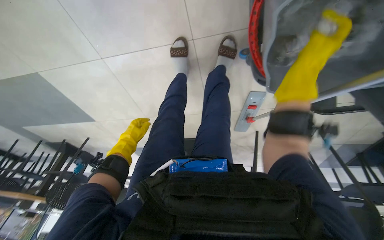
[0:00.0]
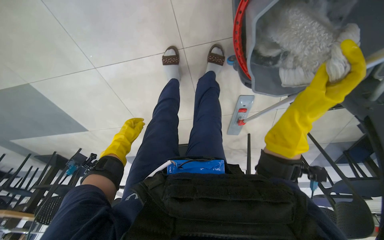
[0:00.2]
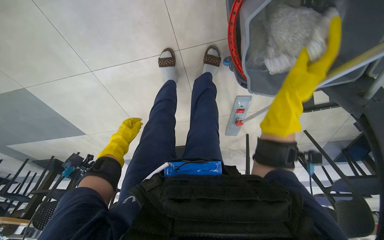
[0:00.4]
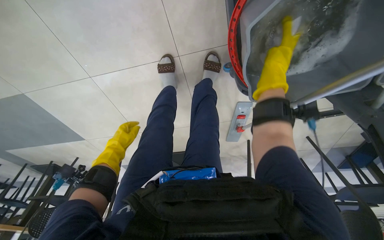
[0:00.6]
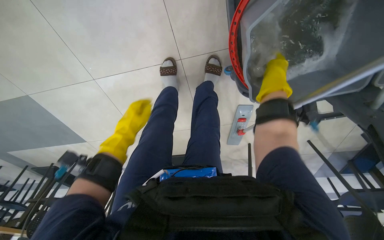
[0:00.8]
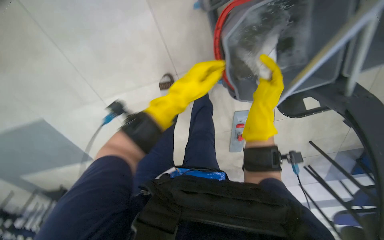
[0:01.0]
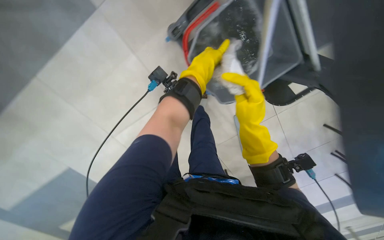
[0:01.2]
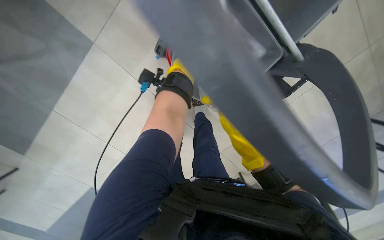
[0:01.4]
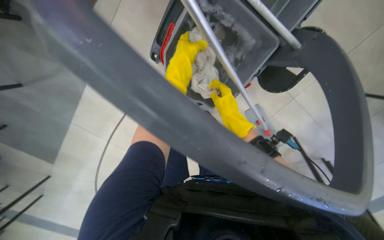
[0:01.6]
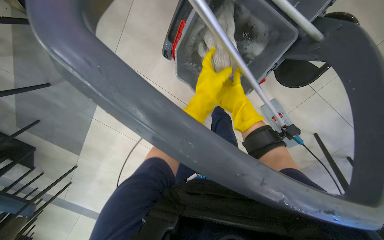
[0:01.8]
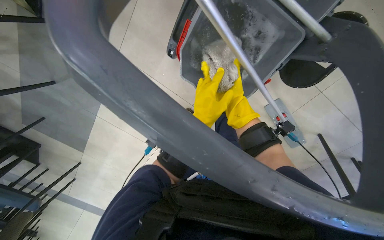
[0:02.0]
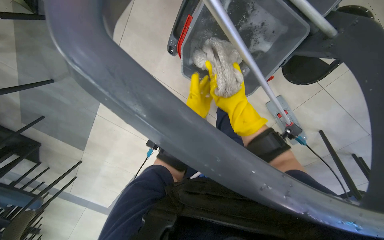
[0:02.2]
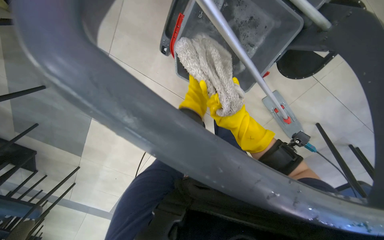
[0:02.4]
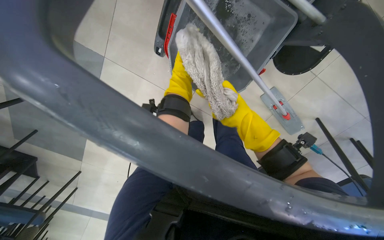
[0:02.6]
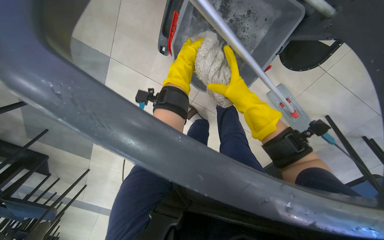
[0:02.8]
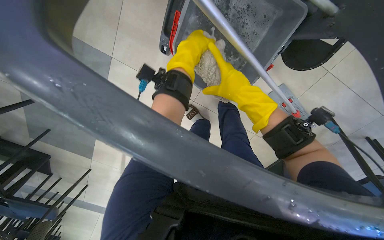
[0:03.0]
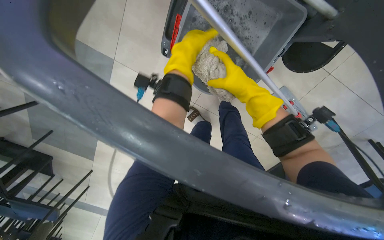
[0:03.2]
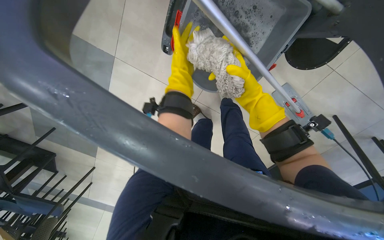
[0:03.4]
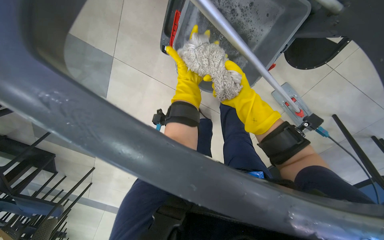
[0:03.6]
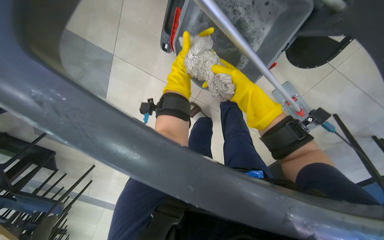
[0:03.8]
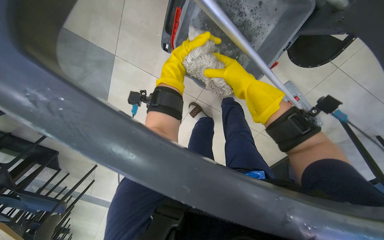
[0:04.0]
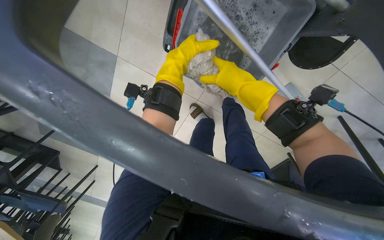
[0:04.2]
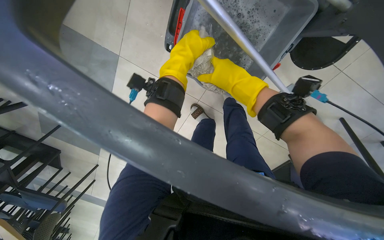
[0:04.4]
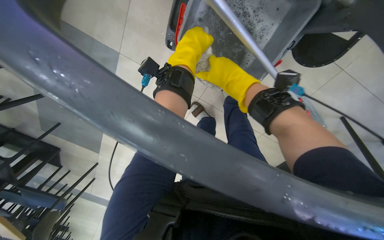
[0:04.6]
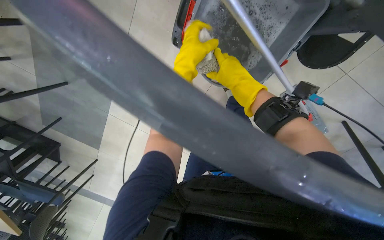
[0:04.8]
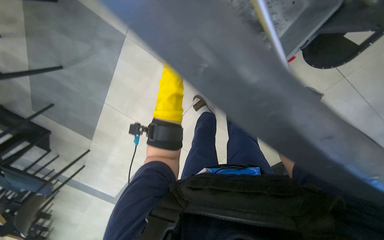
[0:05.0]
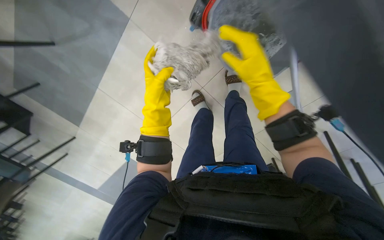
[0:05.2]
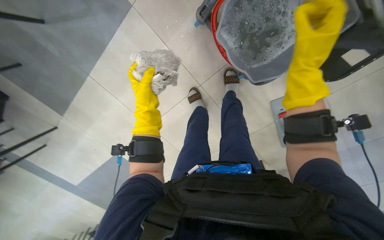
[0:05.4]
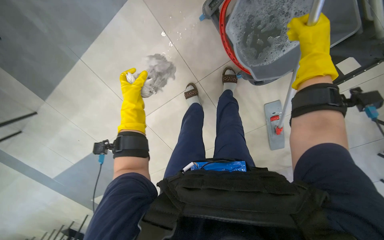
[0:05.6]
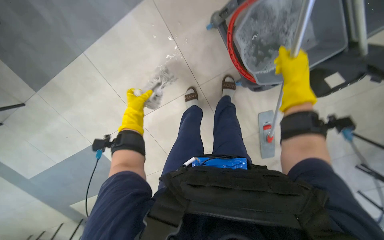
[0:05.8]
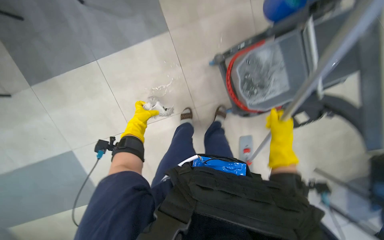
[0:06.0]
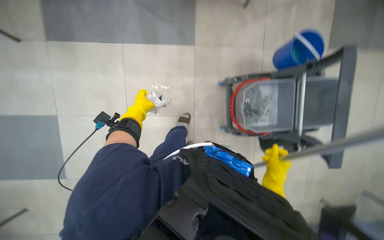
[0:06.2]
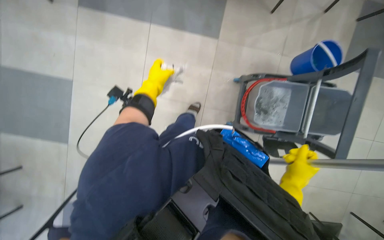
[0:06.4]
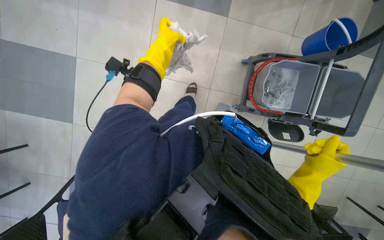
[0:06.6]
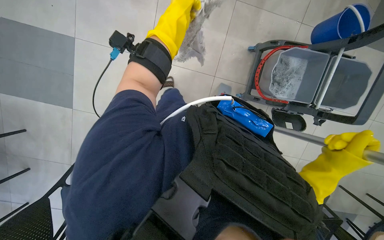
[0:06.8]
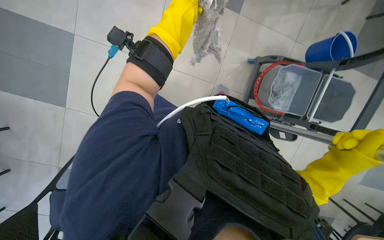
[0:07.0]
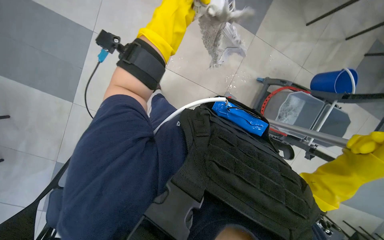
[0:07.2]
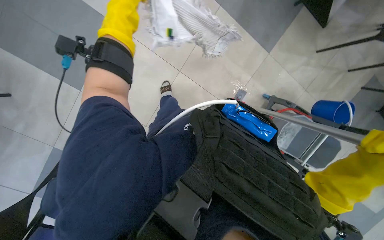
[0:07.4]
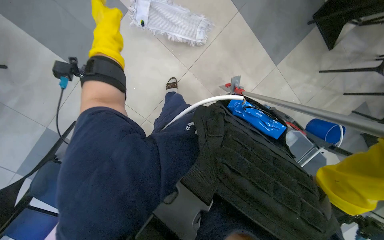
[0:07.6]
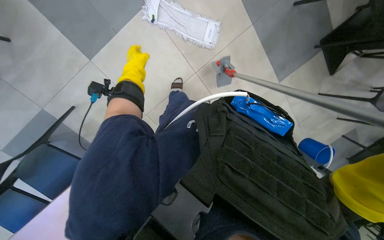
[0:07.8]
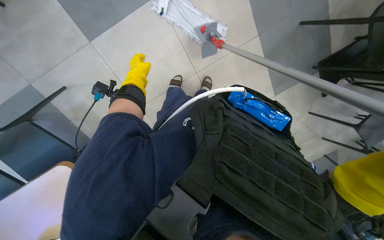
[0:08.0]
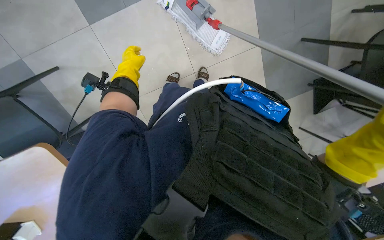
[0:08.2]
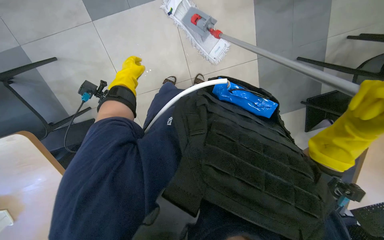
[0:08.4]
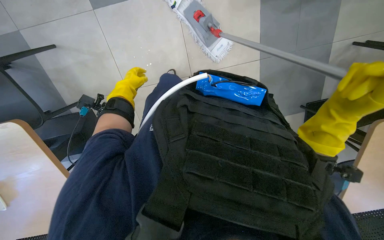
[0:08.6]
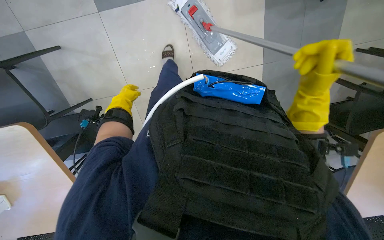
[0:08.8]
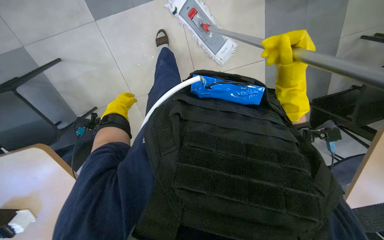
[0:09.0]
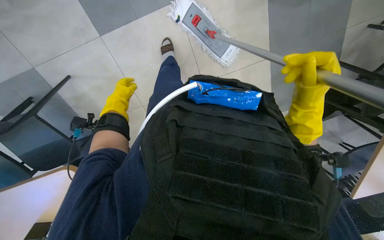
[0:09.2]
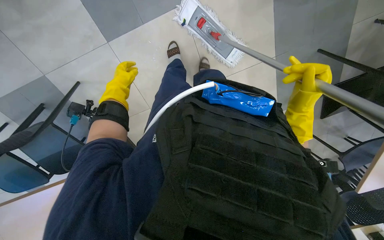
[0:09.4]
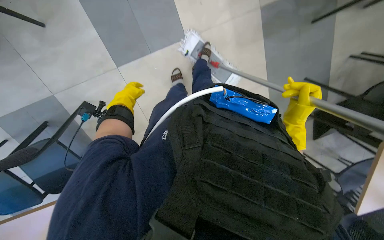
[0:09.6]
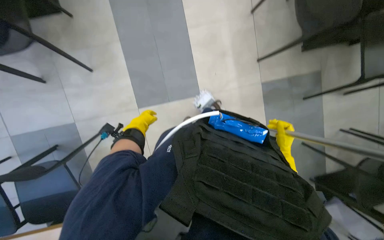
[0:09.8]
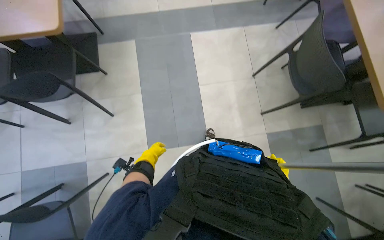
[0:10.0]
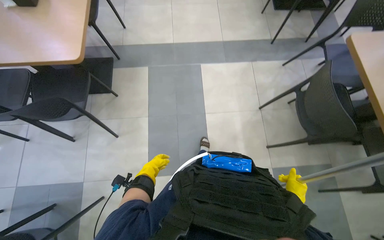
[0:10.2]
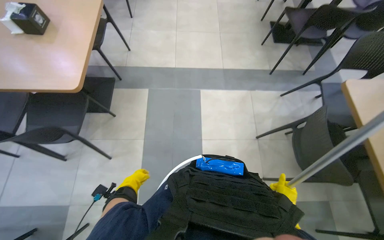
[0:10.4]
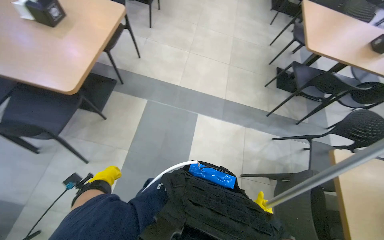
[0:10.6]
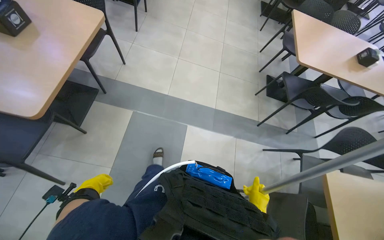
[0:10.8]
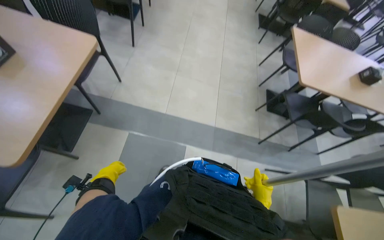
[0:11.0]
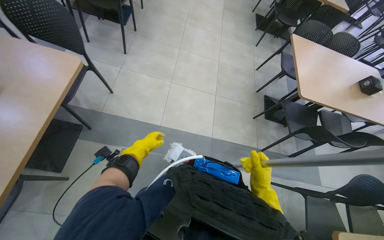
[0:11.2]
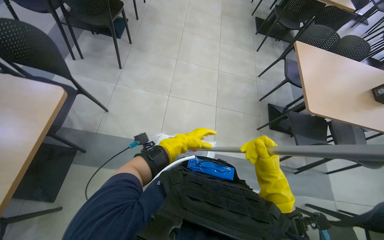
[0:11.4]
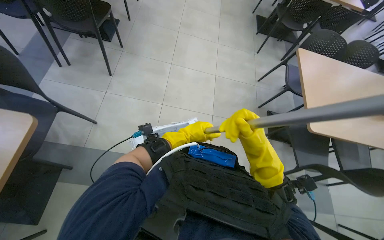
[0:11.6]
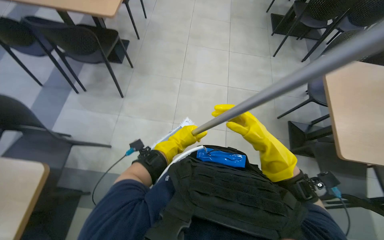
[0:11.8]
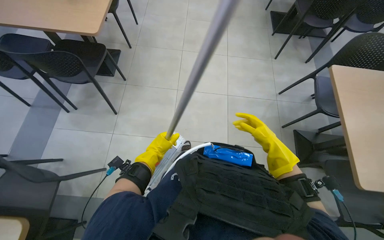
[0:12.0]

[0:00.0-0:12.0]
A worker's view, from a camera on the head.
Job: mopping floor.
The whole recording: Mopping the floor. The worker mops the floor with a mop, periodically dipping it into a bucket on a cleaning cart.
0:00.0 to 0:01.6: The wearer looks approximately 25 degrees further upward. The scene rotates counterclockwise by roughly 35 degrees.
0:03.0 to 0:04.4: The left hand reaches about 10 cm farther from the camera, then returns; the right hand reaches roughly 20 cm farther from the camera, then returns.
0:04.4 to 0:06.0: The view pans to the right by about 25 degrees. The scene turns some 30 degrees clockwise in the picture.
0:06.0 to 0:07.6: The scene rotates clockwise by roughly 50 degrees.
0:09.0 to 0:10.4: The wearer looks some 50 degrees further upward.
0:10.4 to 0:12.0: The head travels some 1 m.

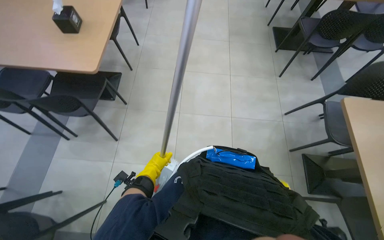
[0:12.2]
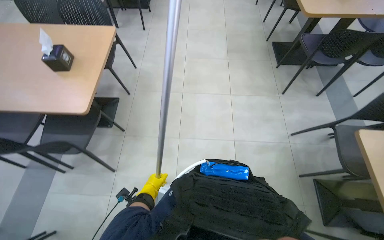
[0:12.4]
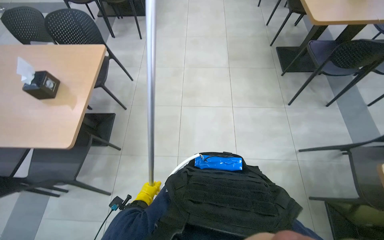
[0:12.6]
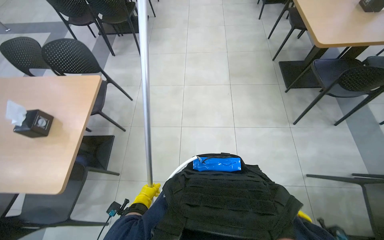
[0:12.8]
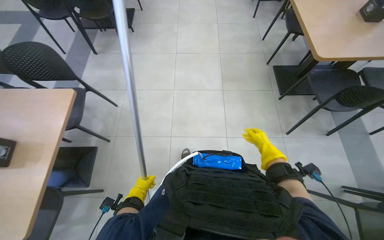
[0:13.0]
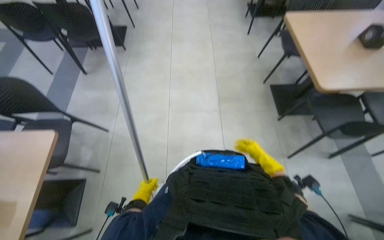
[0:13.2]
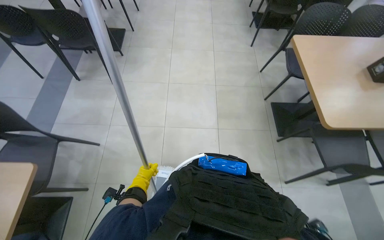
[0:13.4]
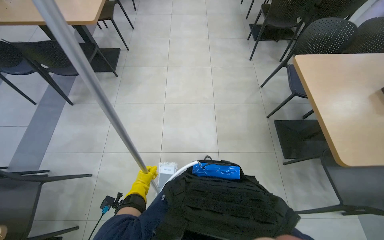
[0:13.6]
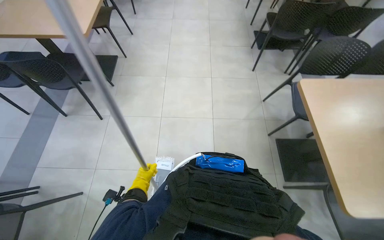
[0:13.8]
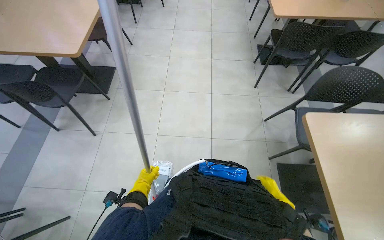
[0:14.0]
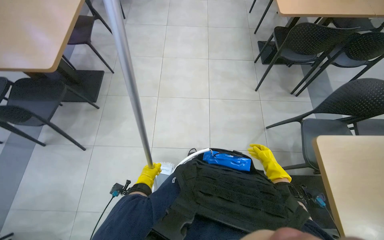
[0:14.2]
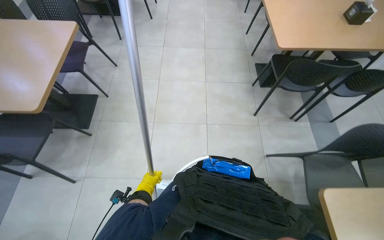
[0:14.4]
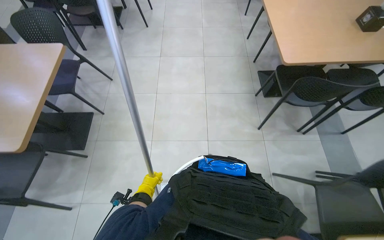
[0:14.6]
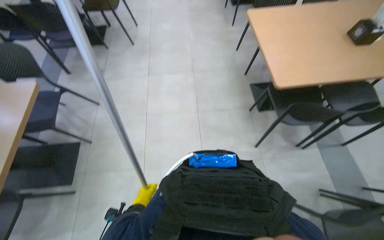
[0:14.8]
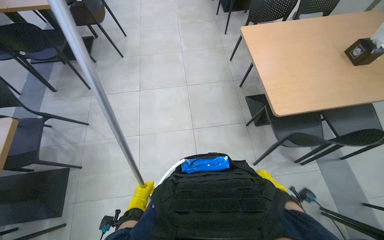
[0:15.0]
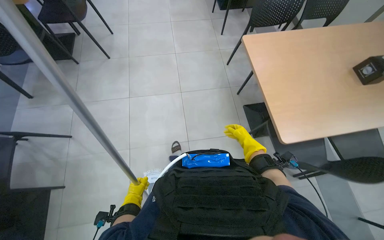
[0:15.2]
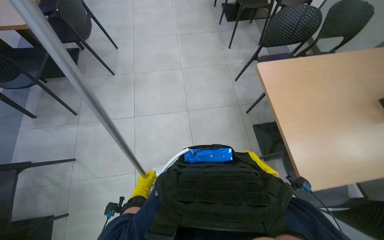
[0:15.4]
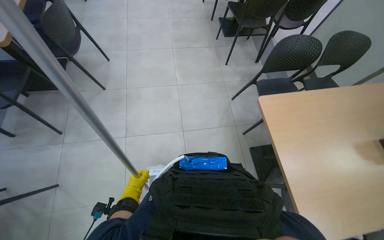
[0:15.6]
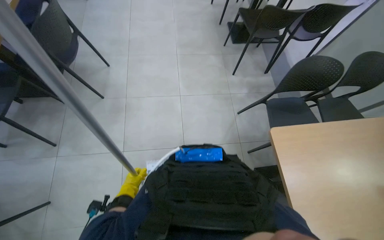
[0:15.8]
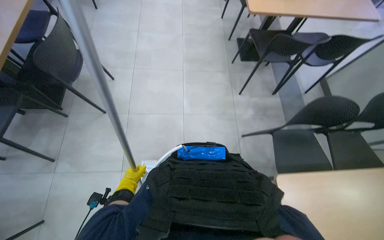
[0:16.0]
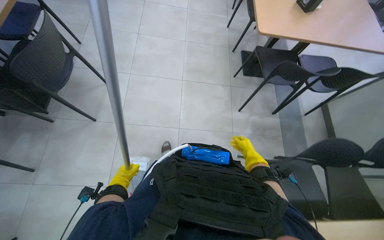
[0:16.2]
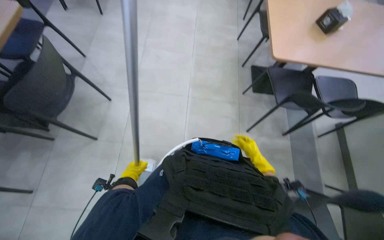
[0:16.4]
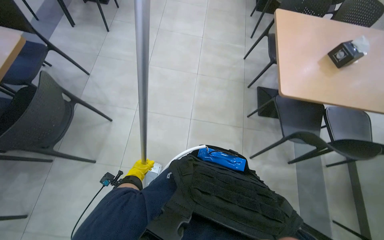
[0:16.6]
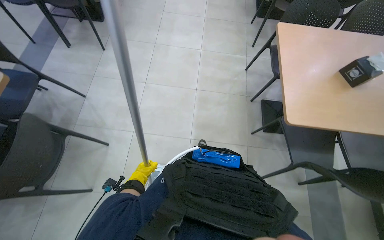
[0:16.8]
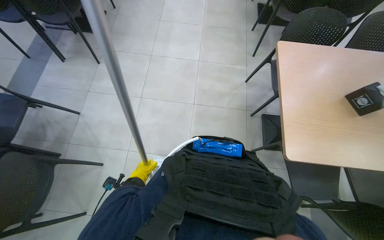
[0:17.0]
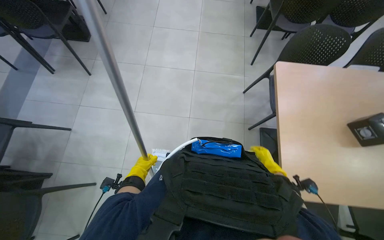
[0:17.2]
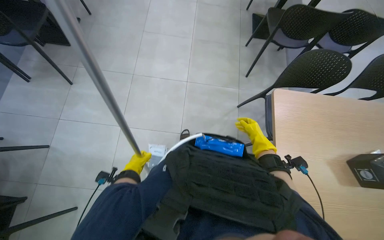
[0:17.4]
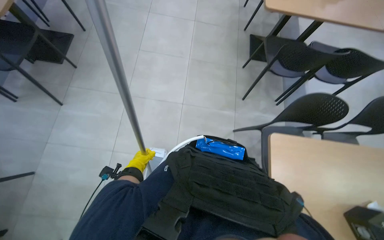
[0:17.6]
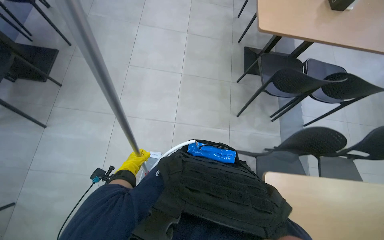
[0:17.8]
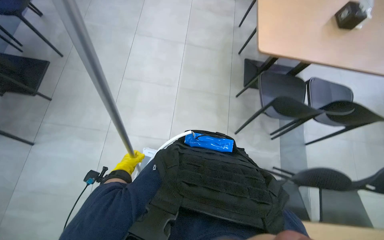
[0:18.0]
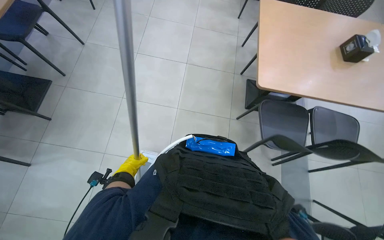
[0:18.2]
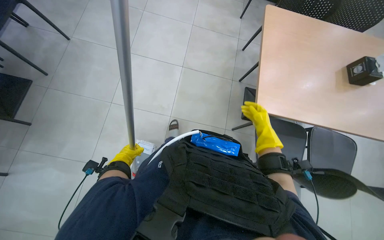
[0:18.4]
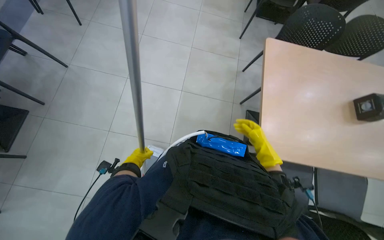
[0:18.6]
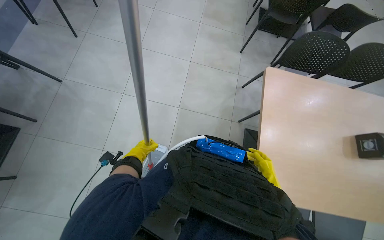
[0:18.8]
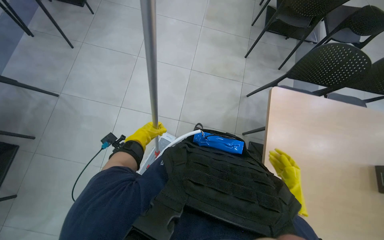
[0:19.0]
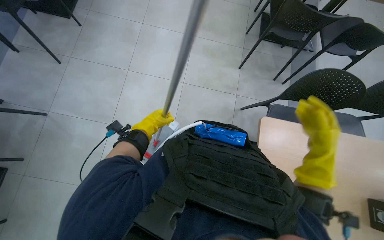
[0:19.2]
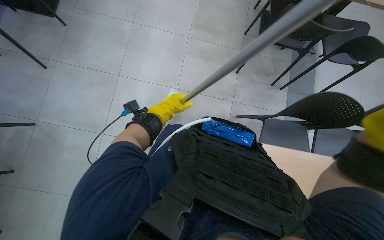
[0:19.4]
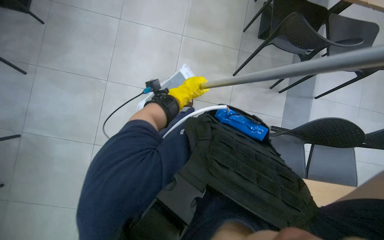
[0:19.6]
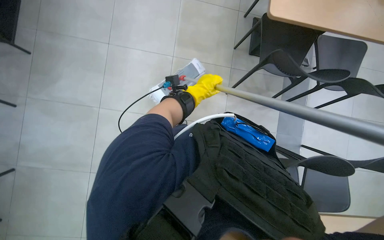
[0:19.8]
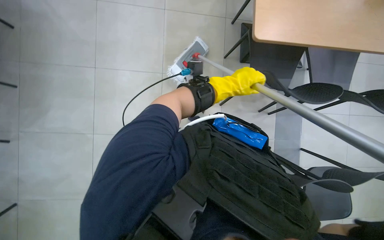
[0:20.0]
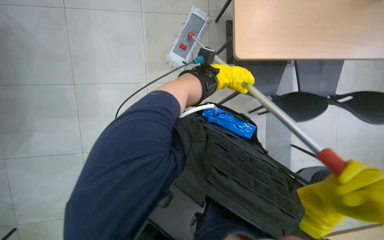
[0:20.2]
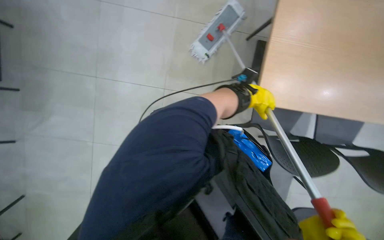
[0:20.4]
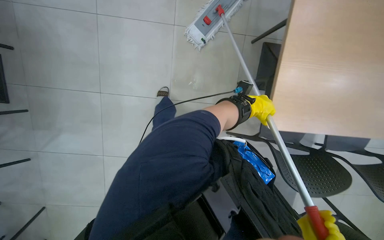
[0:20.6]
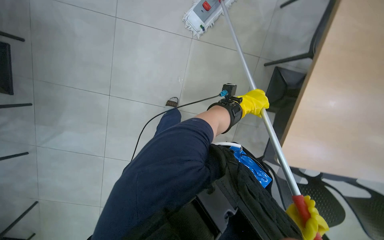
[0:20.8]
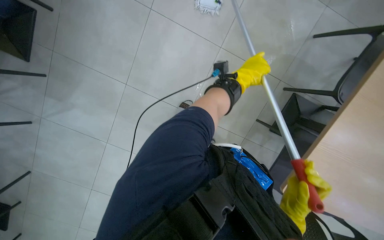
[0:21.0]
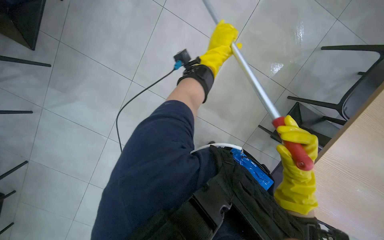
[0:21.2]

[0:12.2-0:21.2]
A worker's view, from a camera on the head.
Job: mopping floor.
The whole recording: Mopping the floor. The worker mops the floor with a mop, periodically dipping it into a bucket on a cleaning cart.
0:12.2 to 0:13.8: The camera travels about 1.5 m.
0:13.8 to 0:15.2: The camera is carried approximately 1.5 m.
0:15.2 to 0:16.6: The wearer moves about 1 m.
0:16.6 to 0:18.2: The camera travels roughly 1 m.
0:18.2 to 0:19.8: The camera is carried approximately 90 cm. The view tilts roughly 15 degrees downward.
0:19.8 to 0:21.2: The left hand is displaced up the picture by approximately 25 cm, and moves roughly 25 cm to the right and comes back.
